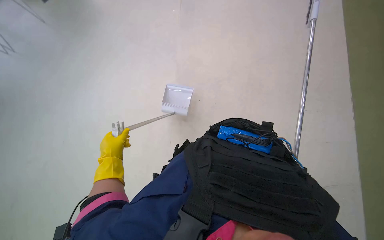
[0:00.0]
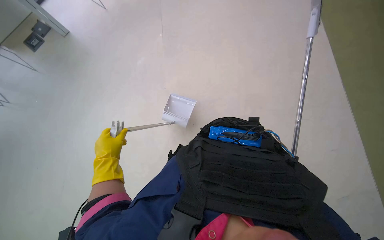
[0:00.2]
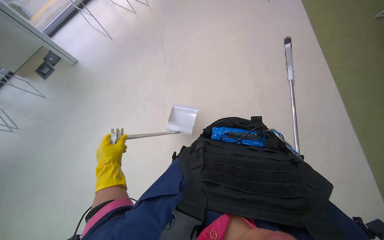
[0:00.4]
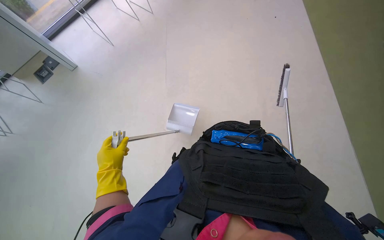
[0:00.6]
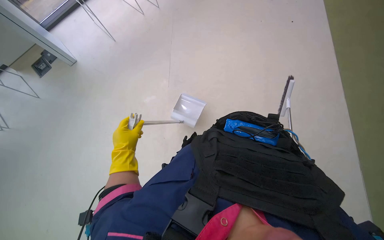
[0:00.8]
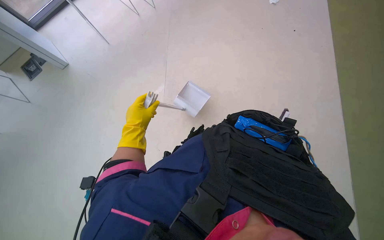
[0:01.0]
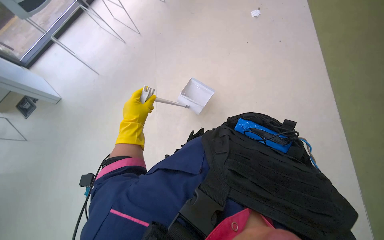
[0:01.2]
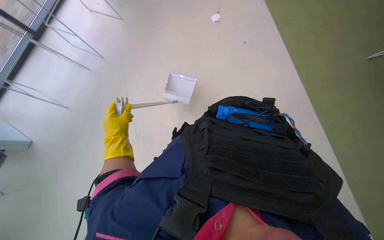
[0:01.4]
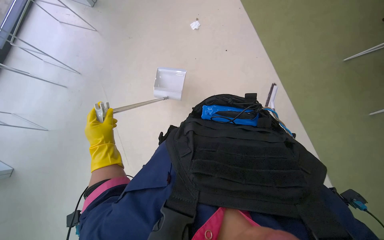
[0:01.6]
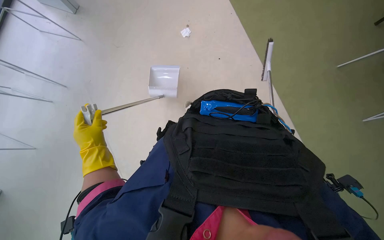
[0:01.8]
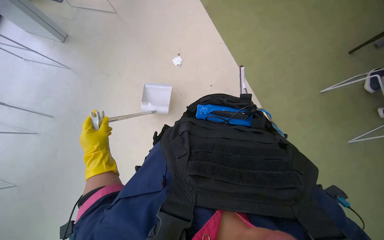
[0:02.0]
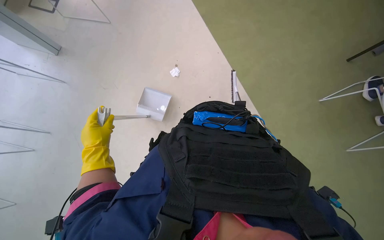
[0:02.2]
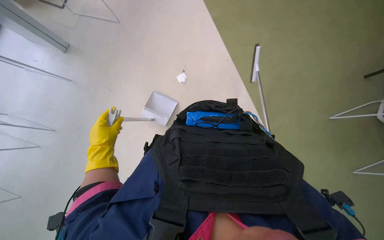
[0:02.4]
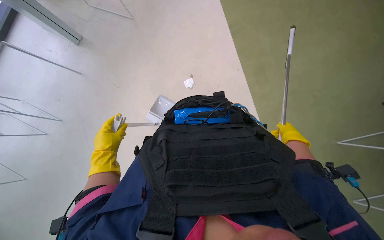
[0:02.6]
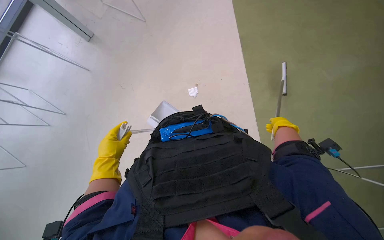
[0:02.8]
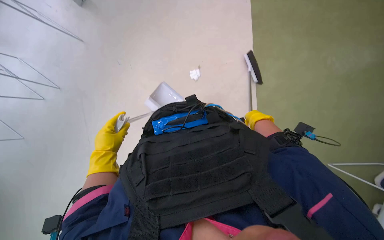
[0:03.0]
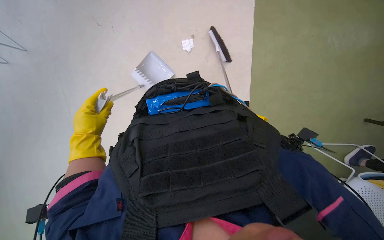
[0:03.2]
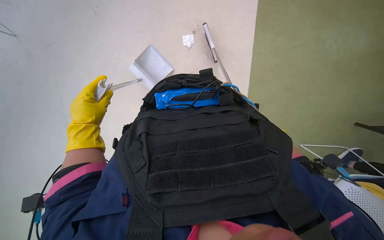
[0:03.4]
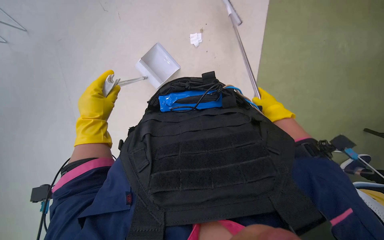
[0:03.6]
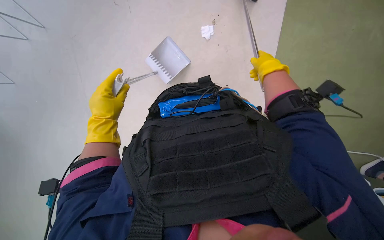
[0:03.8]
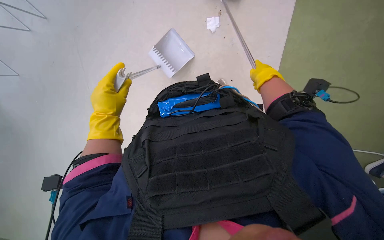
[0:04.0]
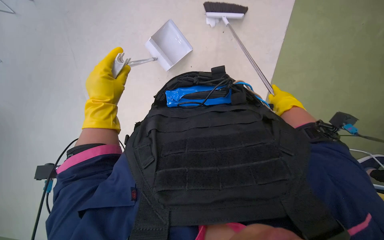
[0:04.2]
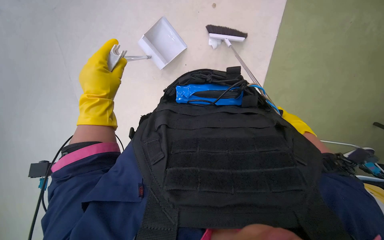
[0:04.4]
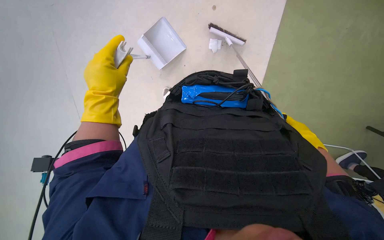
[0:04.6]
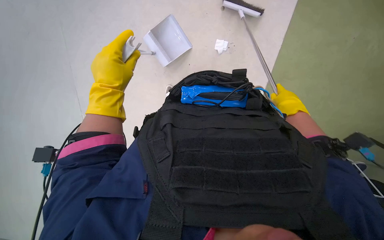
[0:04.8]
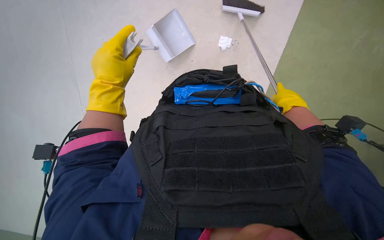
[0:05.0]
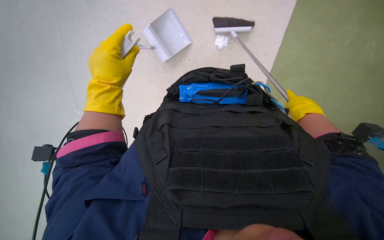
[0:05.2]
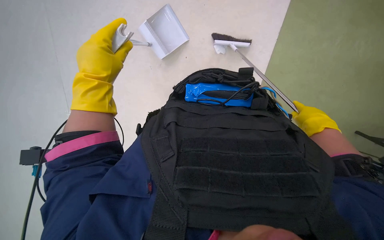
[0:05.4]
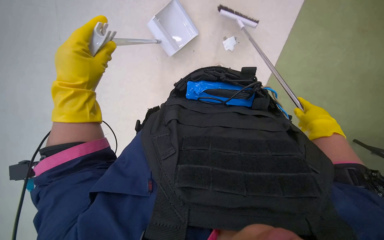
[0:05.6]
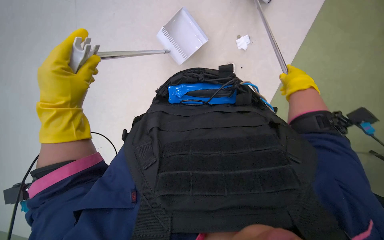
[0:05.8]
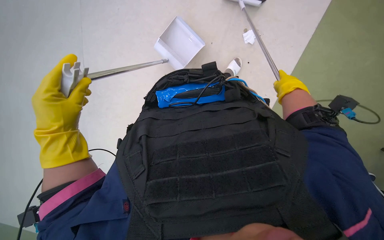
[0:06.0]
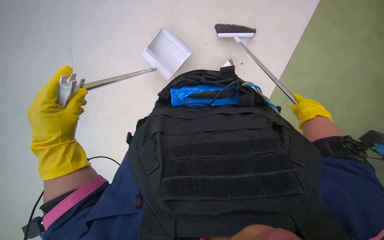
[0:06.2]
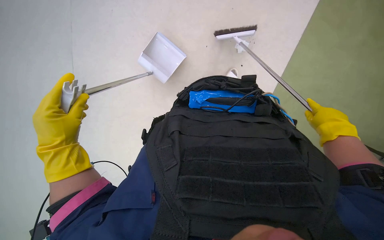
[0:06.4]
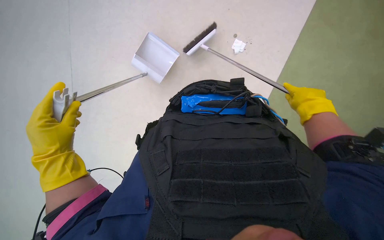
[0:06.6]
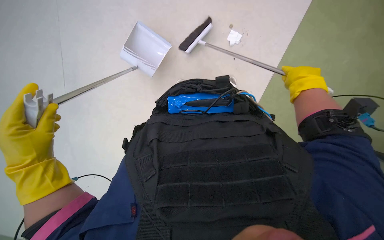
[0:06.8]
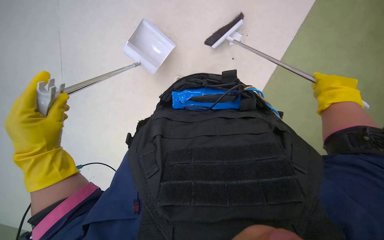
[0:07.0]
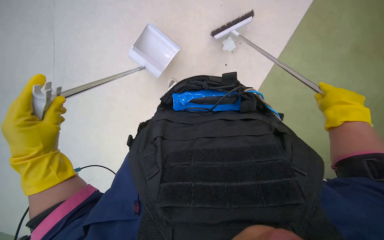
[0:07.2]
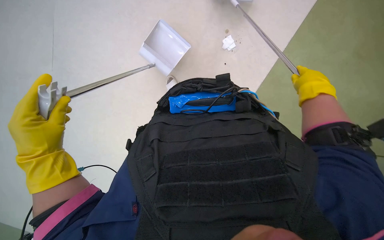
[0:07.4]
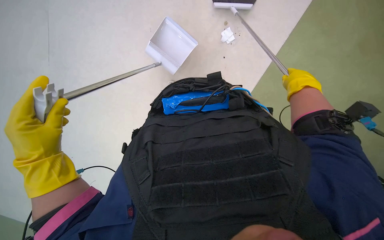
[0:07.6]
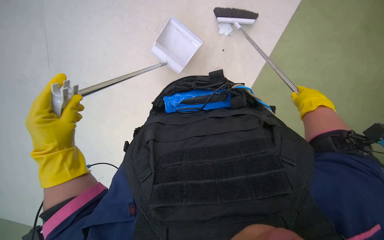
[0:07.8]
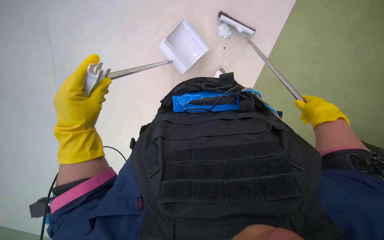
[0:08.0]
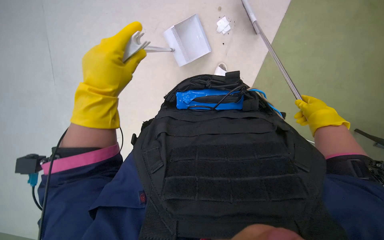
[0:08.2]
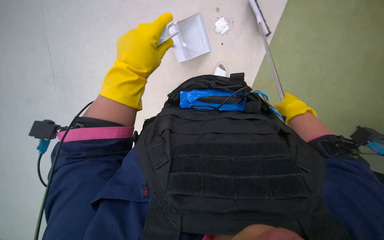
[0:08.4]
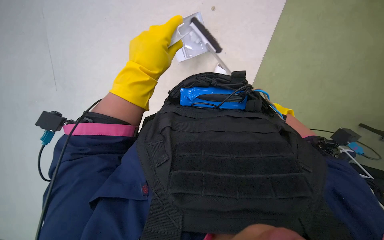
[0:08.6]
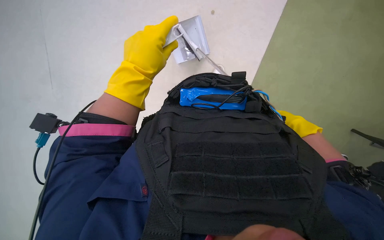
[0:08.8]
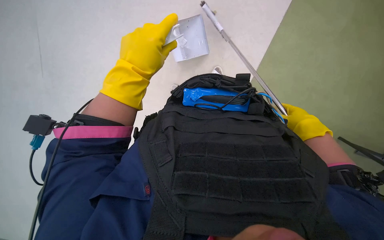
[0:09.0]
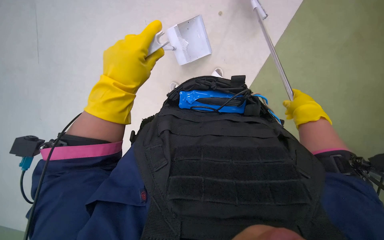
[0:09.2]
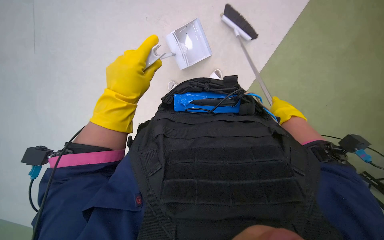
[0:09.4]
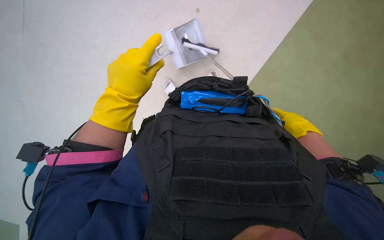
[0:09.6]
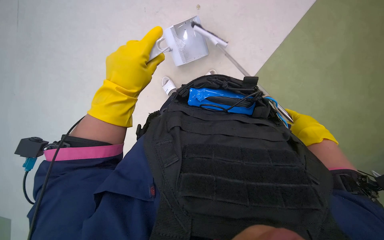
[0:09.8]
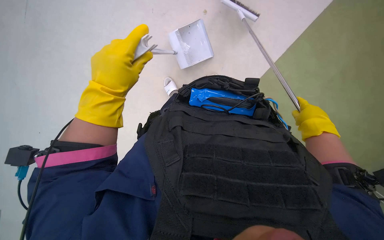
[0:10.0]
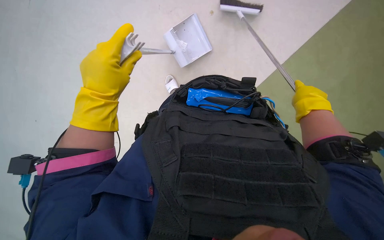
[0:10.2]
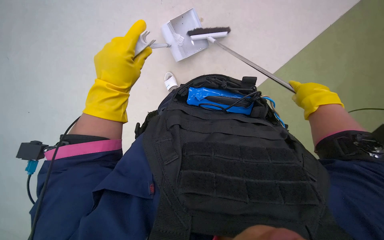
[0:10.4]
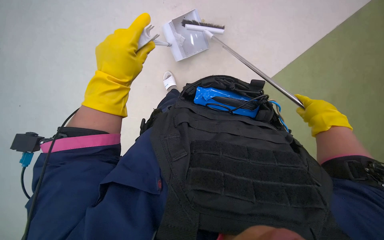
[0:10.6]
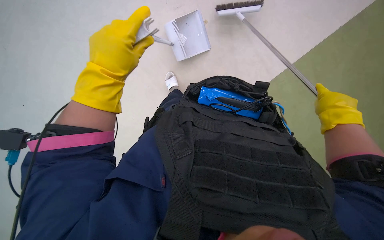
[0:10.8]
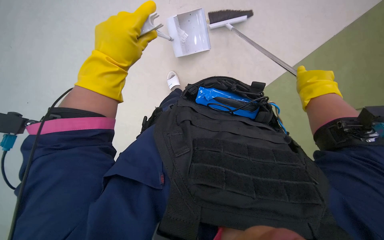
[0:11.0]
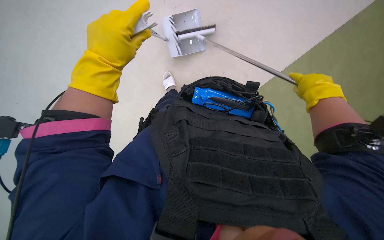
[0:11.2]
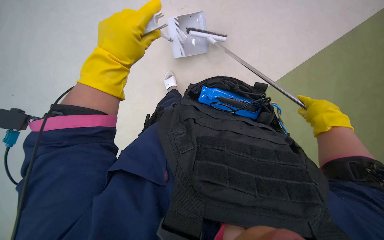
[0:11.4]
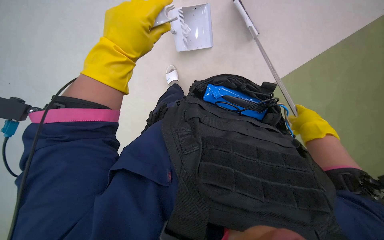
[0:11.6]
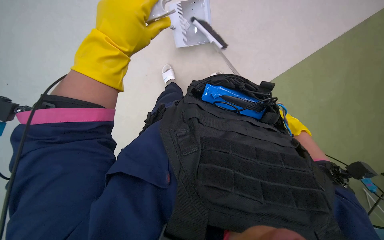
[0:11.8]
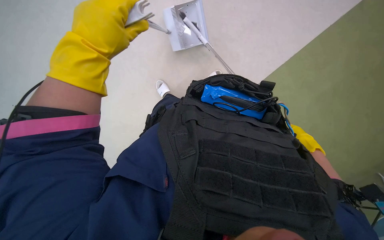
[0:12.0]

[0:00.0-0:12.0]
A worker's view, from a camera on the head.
Job: sweeping floor.
The whole recording: Sweeping office floor. The worker sweeps the office floor with a broom and dustpan.
0:00.0 to 0:01.6: Everything in view rotates about 30 degrees counterclockwise.
0:03.0 to 0:04.4: The wearer looks approximately 15 degrees further downward. The left hand goes about 10 cm nearer to the camera, while the right hand moves nearer and farther over some 20 cm, changing direction 2 times.
0:04.4 to 0:06.0: The right hand goes up and down the picture, roughly 15 cm each way, reversing 2 times.
0:07.6 to 0:09.0: The right hand moves about 15 cm farther from the camera and comes back. The left hand is displaced to the right and up the picture by roughly 20 cm.
0:09.0 to 0:10.4: The right hand moves up the picture, approximately 10 cm.
0:10.4 to 0:12.0: The right hand goes some 10 cm down the picture.

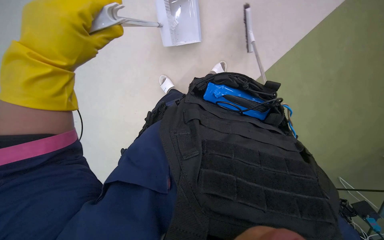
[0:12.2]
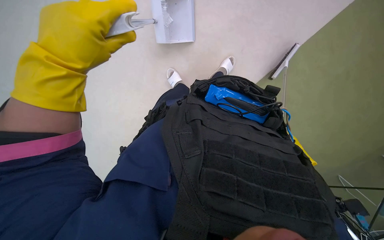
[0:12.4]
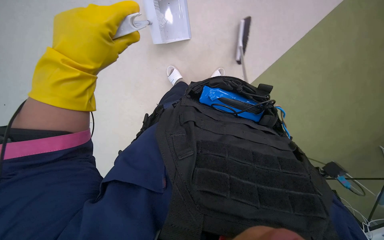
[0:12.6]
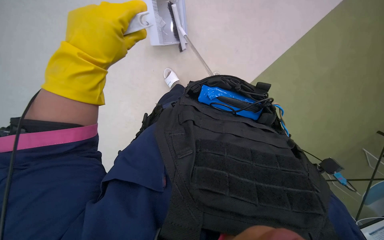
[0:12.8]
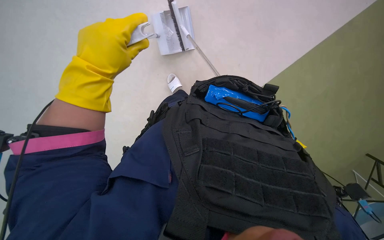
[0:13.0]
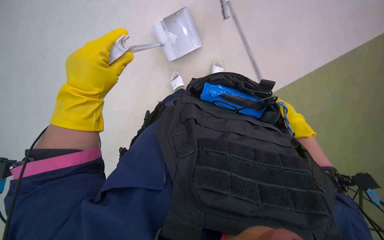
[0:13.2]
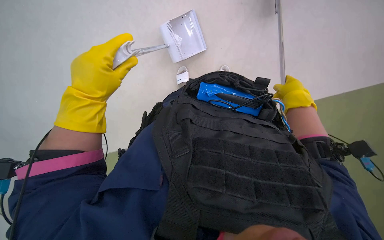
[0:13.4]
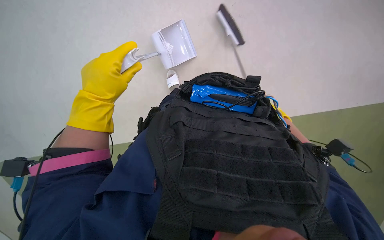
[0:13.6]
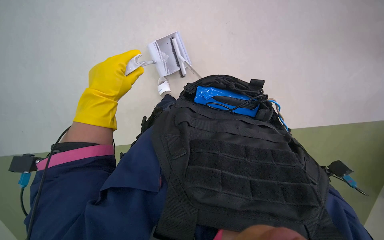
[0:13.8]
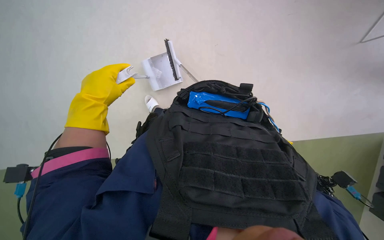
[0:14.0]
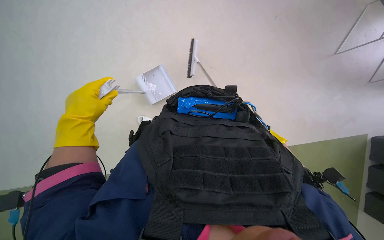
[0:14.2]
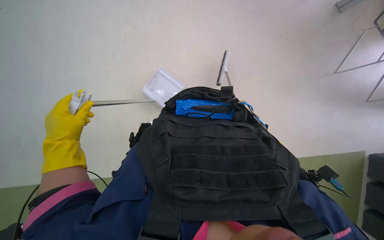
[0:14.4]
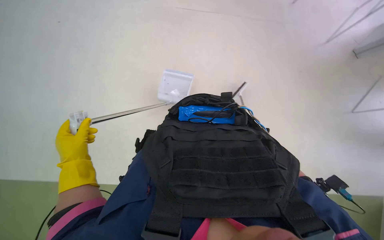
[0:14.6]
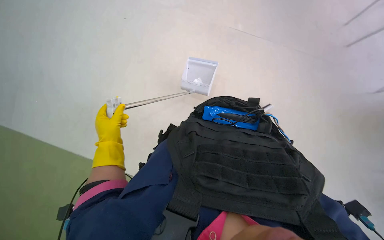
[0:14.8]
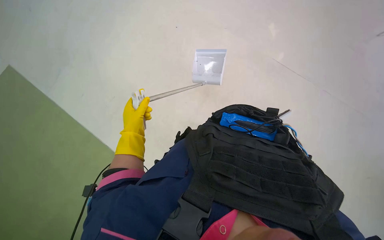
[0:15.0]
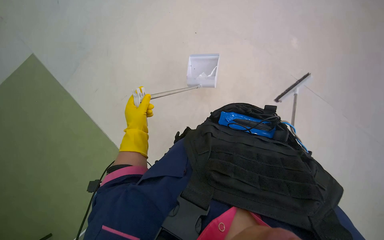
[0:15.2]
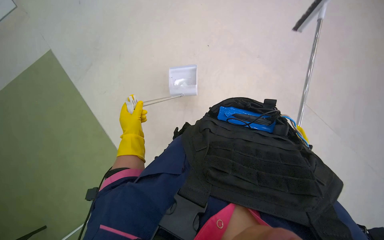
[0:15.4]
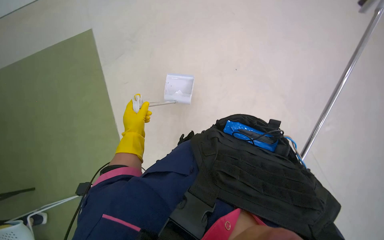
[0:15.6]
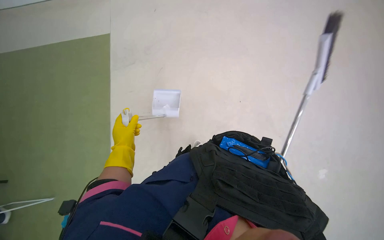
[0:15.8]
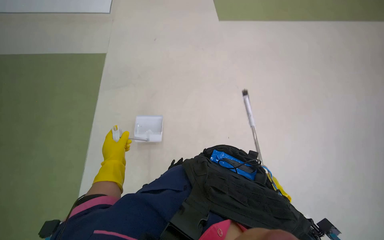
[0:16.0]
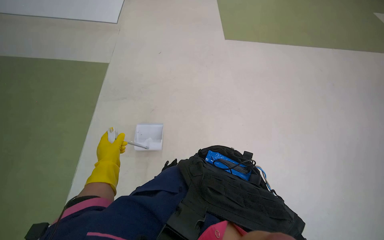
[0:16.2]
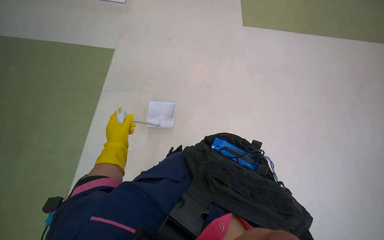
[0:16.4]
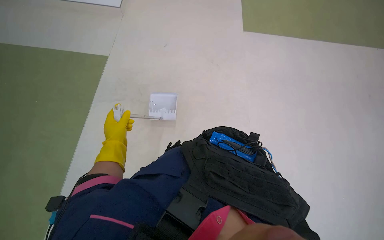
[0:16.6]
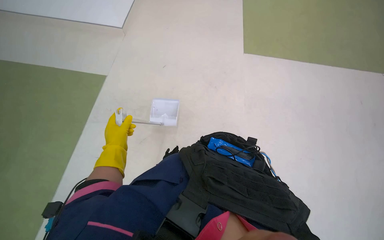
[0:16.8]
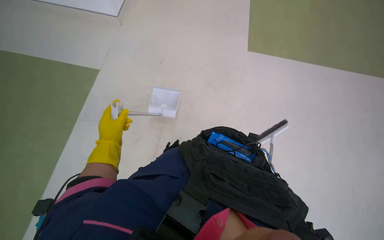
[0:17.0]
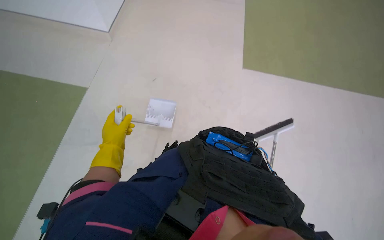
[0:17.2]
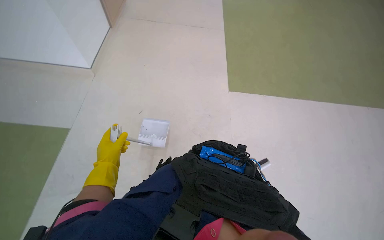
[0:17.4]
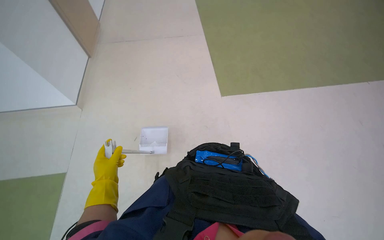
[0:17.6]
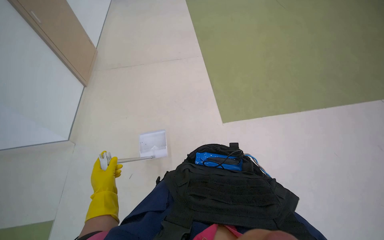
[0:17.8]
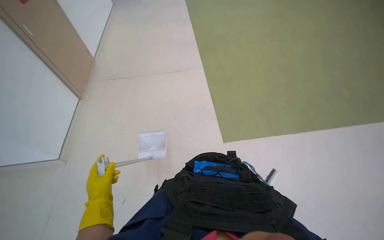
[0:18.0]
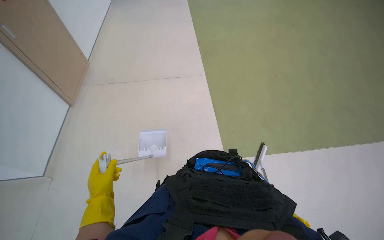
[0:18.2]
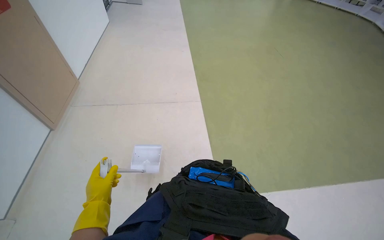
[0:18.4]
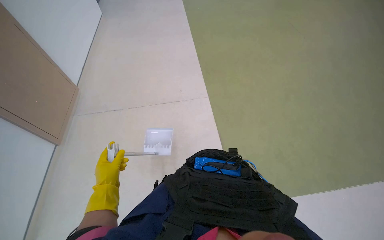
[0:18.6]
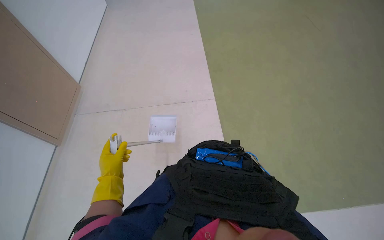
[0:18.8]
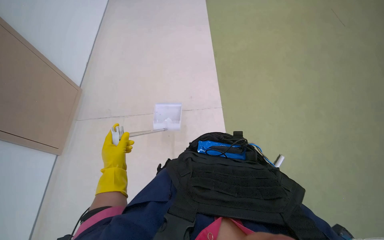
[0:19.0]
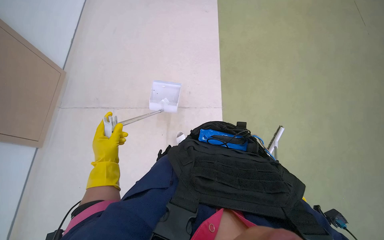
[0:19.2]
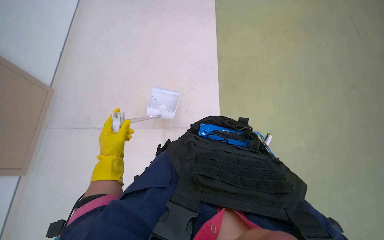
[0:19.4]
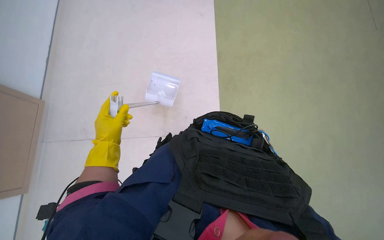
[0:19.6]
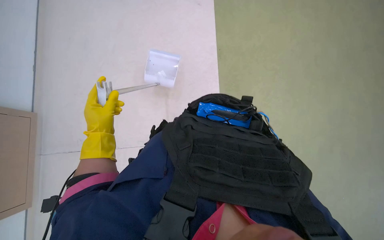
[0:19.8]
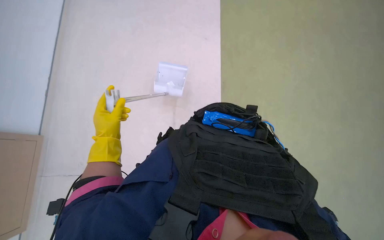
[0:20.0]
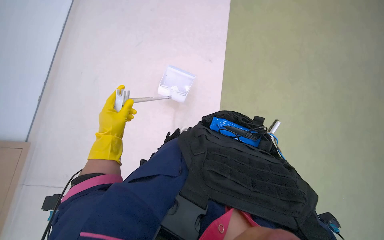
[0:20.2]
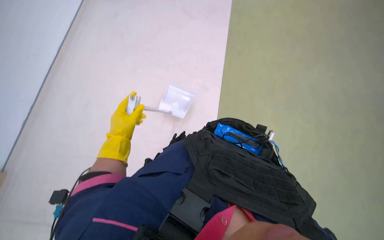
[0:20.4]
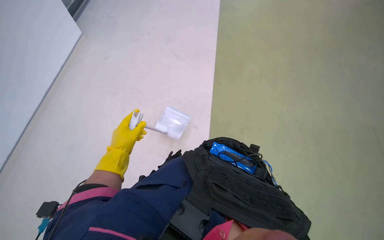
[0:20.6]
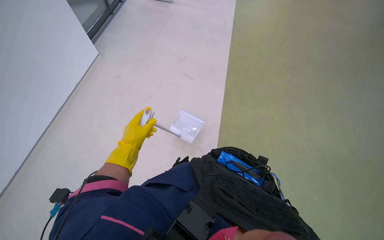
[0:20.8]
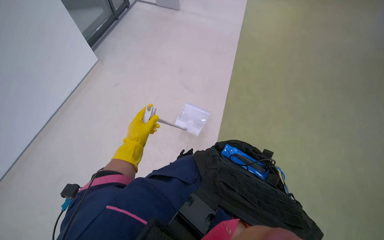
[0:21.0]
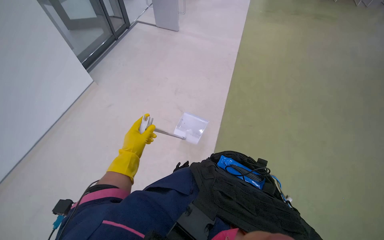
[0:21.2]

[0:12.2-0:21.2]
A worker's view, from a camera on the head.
Job: sweeping floor.
The whole recording: Sweeping office floor. The worker sweeps the office floor with a broom and dustpan.
0:12.2 to 0:13.8: The left hand heads farther from the camera, covering about 10 cm.
0:13.8 to 0:15.2: The view tilts some 15 degrees upward.
0:16.6 to 0:18.2: The view tilts roughly 10 degrees upward.
0:19.8 to 0:21.2: The view tips upward by approximately 25 degrees.
